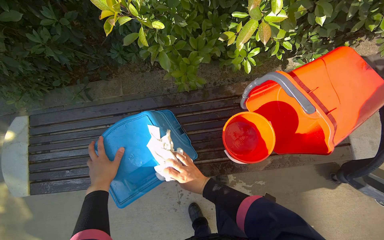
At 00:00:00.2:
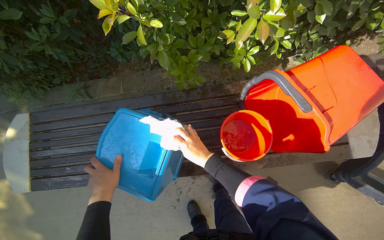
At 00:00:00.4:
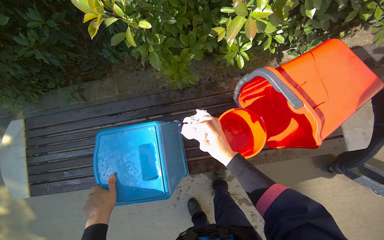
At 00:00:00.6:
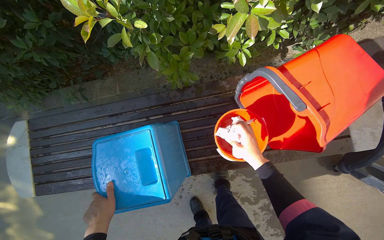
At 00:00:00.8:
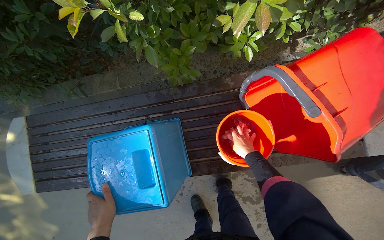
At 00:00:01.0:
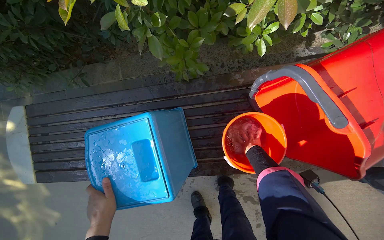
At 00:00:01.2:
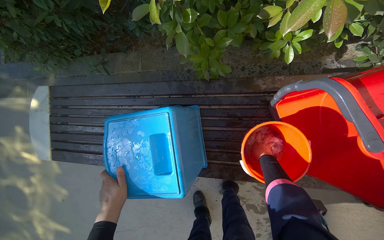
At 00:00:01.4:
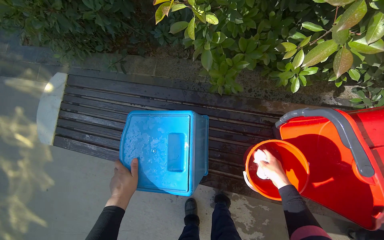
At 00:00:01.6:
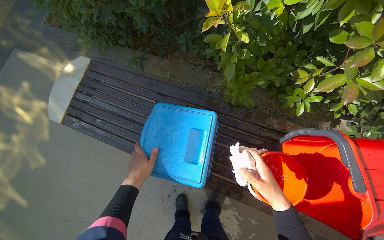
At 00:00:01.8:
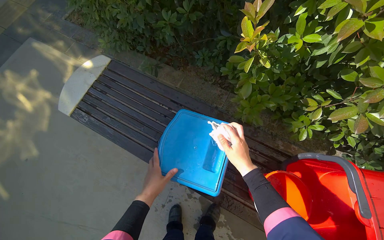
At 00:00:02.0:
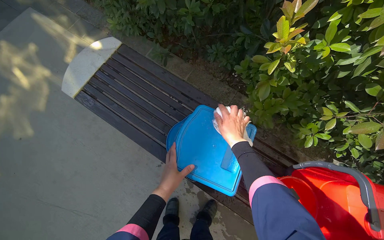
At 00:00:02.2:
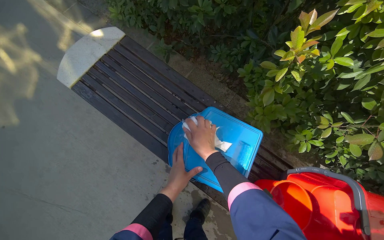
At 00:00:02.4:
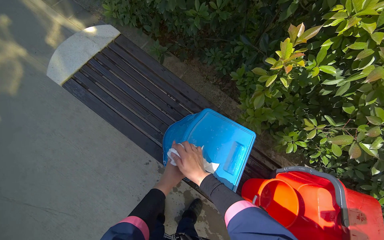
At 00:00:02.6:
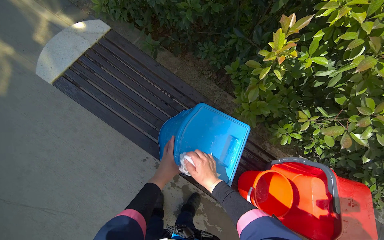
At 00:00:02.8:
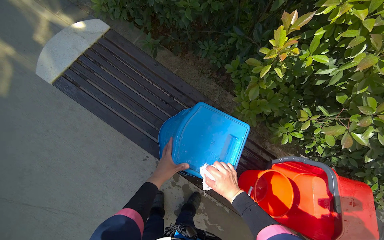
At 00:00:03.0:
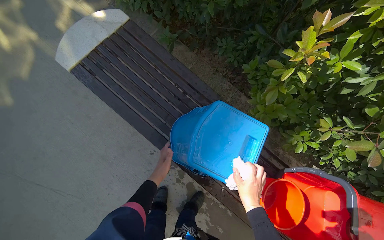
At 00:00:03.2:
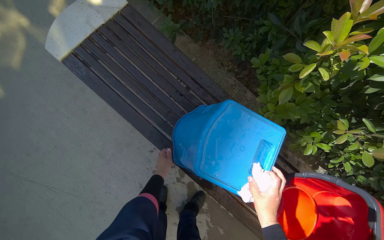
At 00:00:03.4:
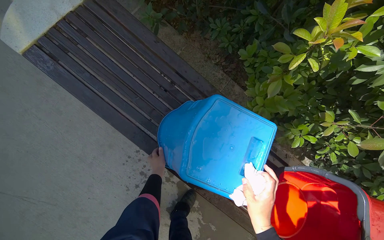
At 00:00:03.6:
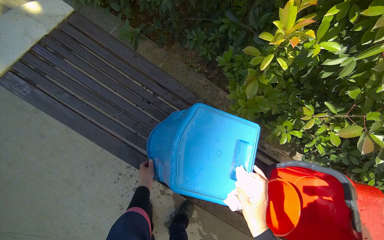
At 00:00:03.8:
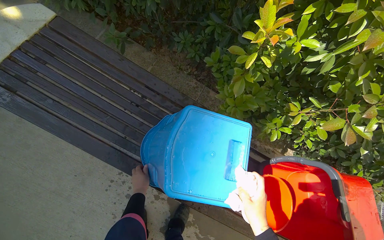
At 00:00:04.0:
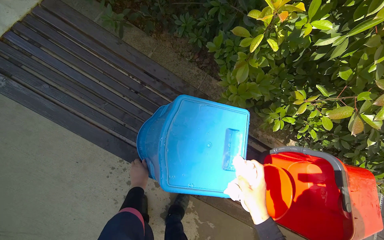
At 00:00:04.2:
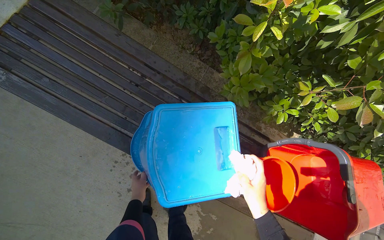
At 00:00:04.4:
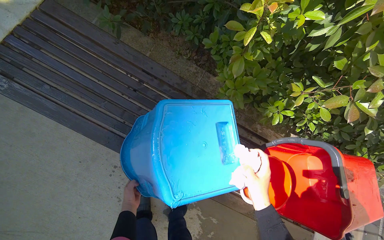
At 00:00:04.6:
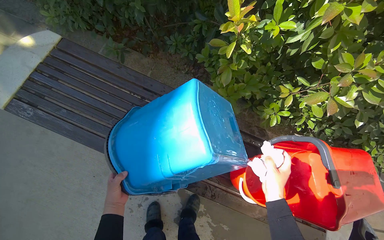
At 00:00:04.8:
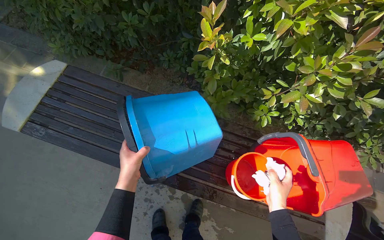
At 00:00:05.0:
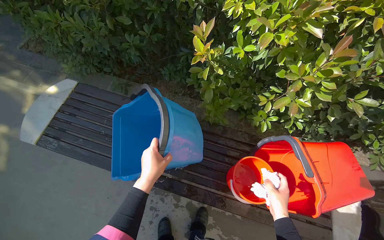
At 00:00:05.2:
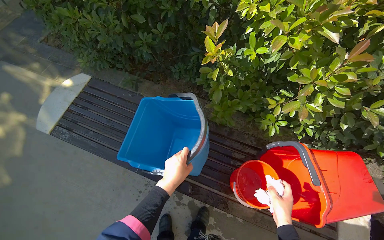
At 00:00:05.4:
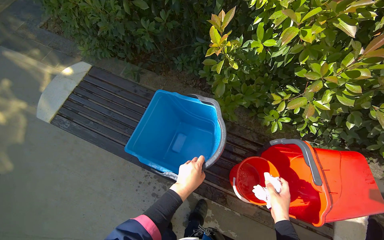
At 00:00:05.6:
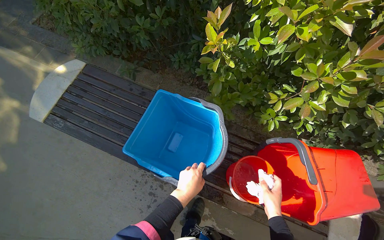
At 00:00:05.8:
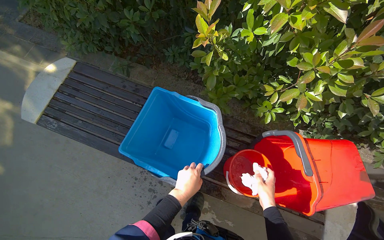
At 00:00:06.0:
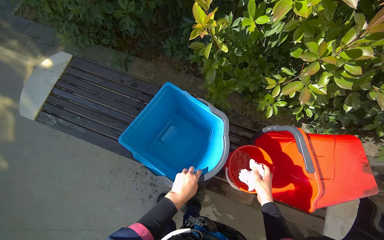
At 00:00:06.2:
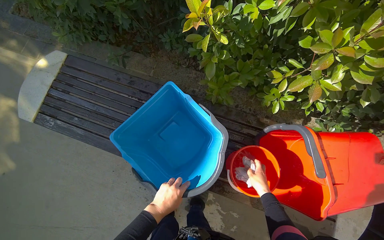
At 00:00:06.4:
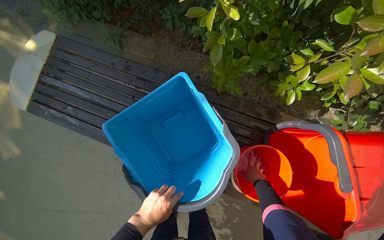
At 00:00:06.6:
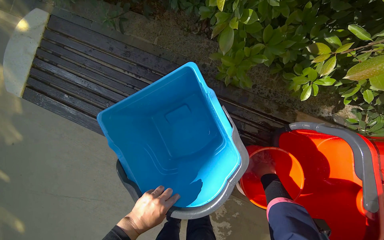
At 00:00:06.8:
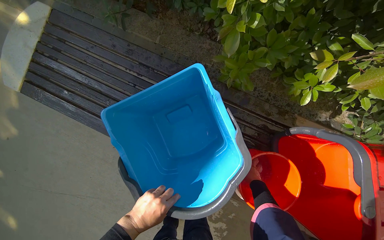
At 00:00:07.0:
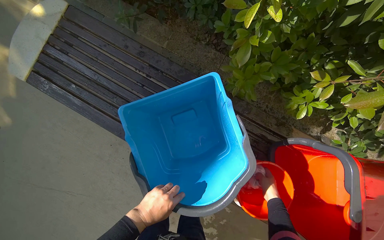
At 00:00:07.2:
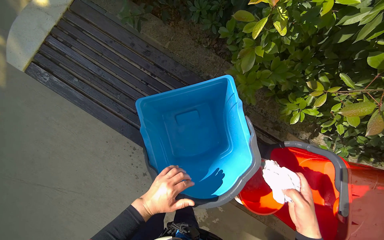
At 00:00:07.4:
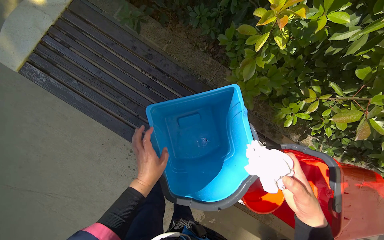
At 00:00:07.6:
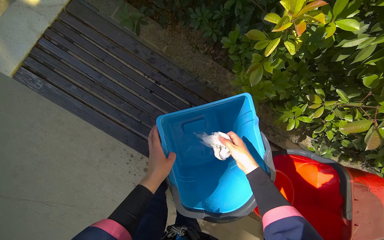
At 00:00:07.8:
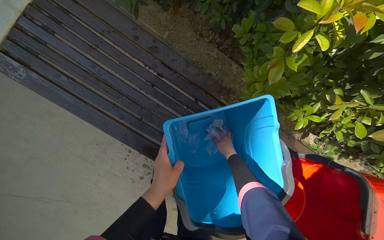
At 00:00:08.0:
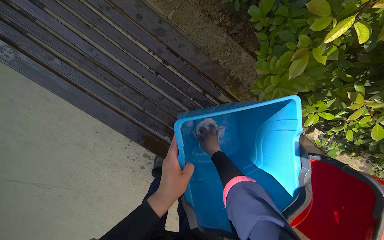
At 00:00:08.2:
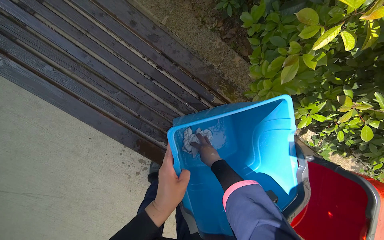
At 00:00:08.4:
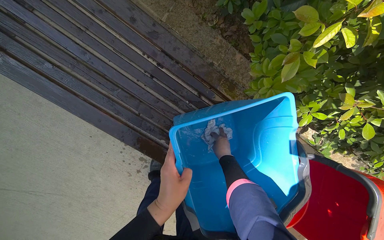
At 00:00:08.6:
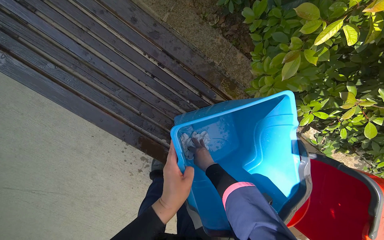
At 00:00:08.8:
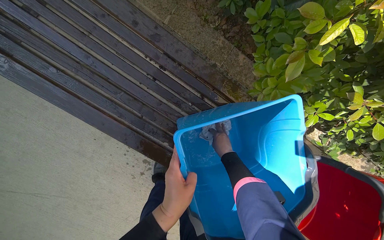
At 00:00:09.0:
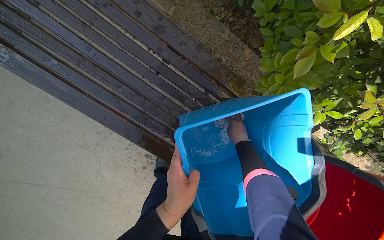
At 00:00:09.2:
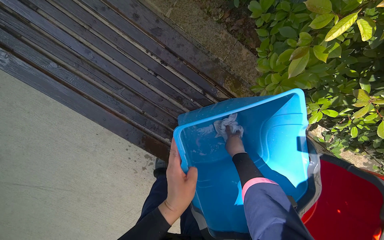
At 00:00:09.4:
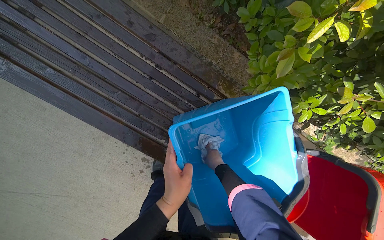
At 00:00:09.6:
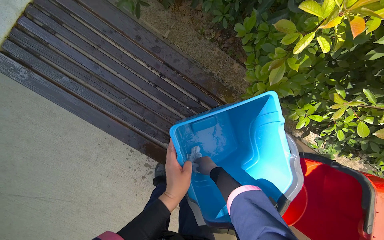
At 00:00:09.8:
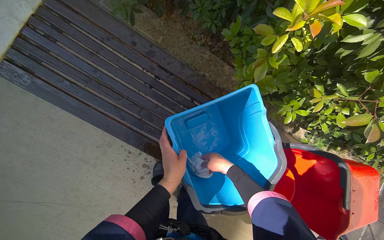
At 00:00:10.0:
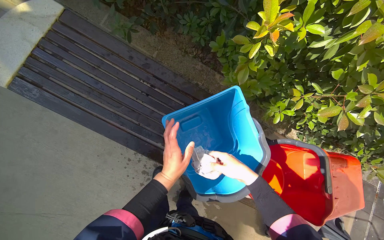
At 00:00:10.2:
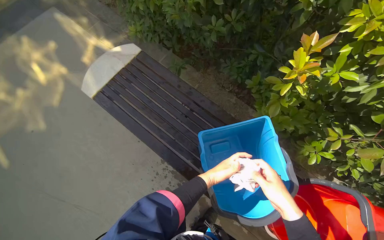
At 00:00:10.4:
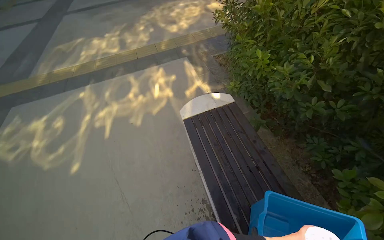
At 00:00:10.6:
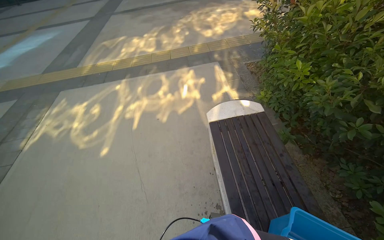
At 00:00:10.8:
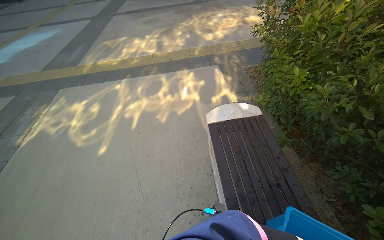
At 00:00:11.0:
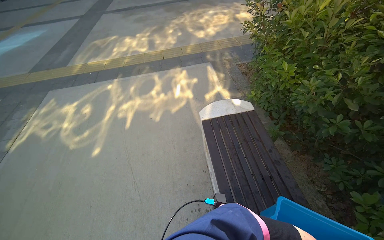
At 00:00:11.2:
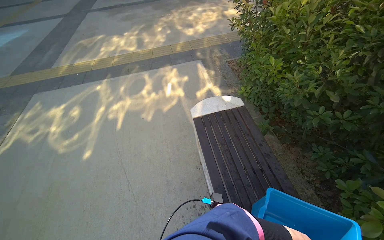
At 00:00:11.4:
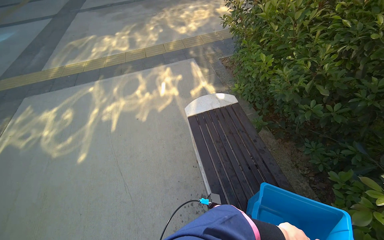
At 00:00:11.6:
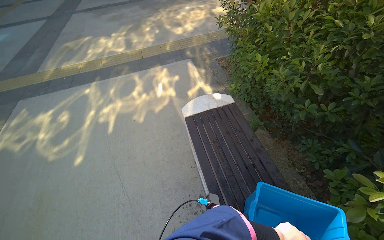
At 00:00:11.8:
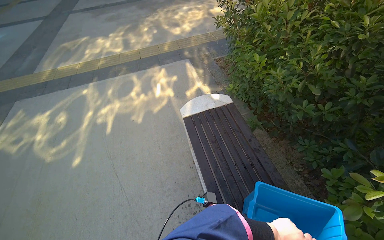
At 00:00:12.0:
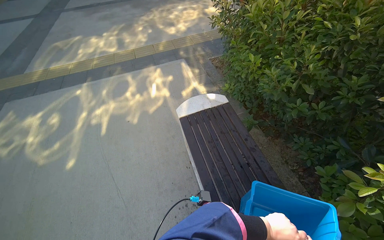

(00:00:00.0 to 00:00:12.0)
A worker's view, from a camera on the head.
Job: preparing cleaning supplies.
The whole recording: Wiping buckets. The worker wipes the red and blue buckets with a white cloth.
00:00:00.0 - 00:00:01.6: Everything in view rotates approximately 30 degrees clockwise.
00:00:01.6 - 00:00:03.0: The left hand moves farther from the camera, roughly 10 cm; the right hand reaches approximately 35 cm to the left, then returns.
00:00:03.0 - 00:00:04.4: The left hand moves down the picture, roughly 10 cm.
00:00:04.4 - 00:00:06.0: The right hand moves to the right, approximately 15 cm; the left hand is displaced nearer to the camera, to the right and up the picture by approximately 35 cm.
00:00:06.0 - 00:00:07.6: The right hand moves nearer and farther over about 30 cm, changing direction 2 times, while the left hand shifts some 20 cm to the left and up the picture.
00:00:07.6 - 00:00:09.0: The right hand goes some 20 cm farther from the camera and up the picture.
00:00:09.0 - 00:00:10.4: The camera is carried approximately 50 cm. The wearer's head swings approximately 40 degrees to the left. The view tips upward by about 40 degrees.

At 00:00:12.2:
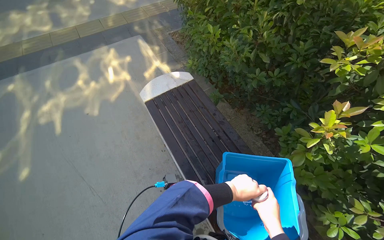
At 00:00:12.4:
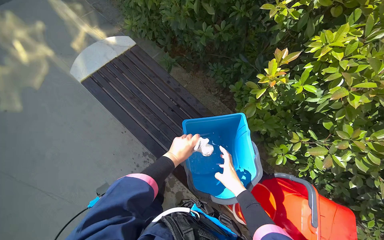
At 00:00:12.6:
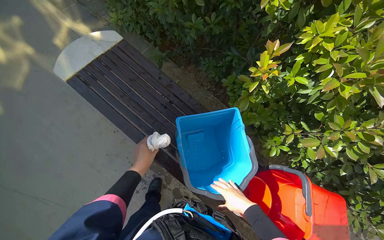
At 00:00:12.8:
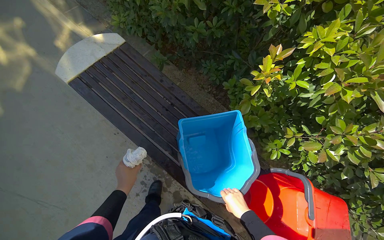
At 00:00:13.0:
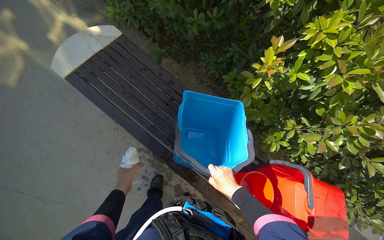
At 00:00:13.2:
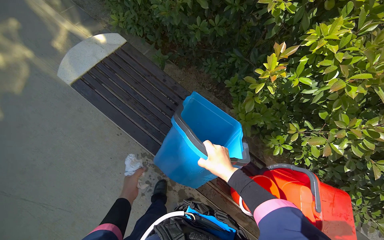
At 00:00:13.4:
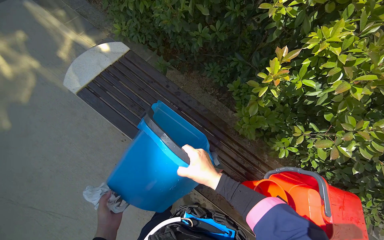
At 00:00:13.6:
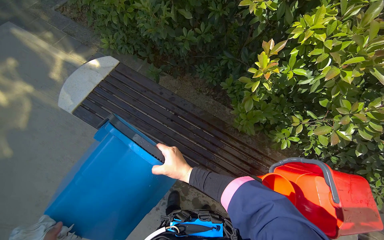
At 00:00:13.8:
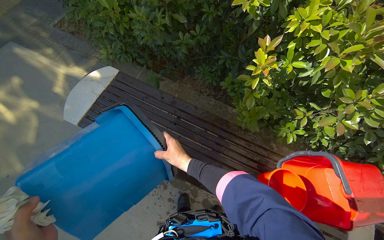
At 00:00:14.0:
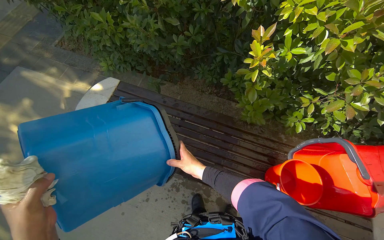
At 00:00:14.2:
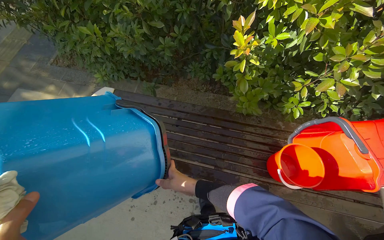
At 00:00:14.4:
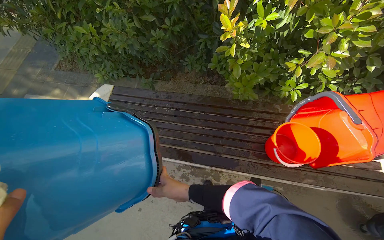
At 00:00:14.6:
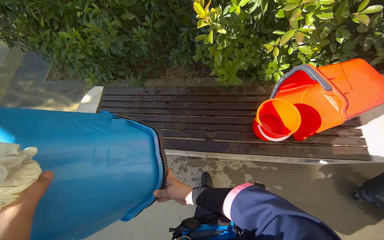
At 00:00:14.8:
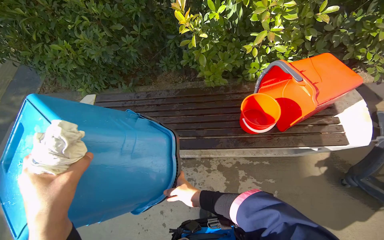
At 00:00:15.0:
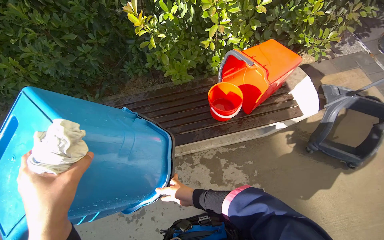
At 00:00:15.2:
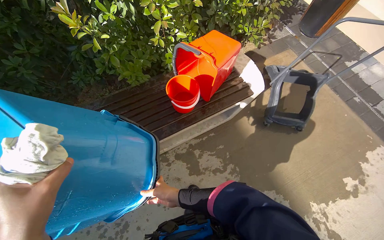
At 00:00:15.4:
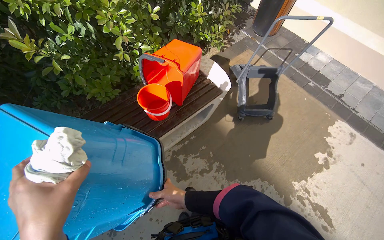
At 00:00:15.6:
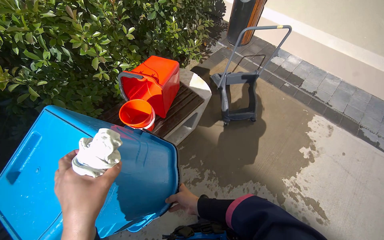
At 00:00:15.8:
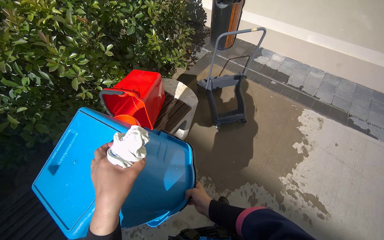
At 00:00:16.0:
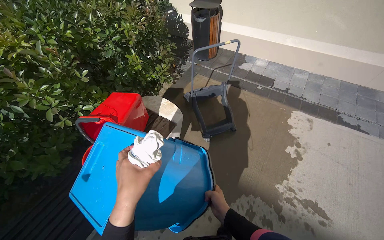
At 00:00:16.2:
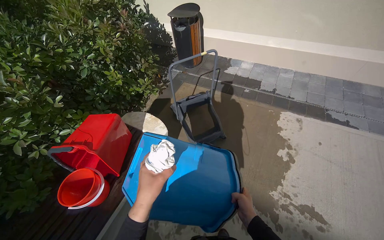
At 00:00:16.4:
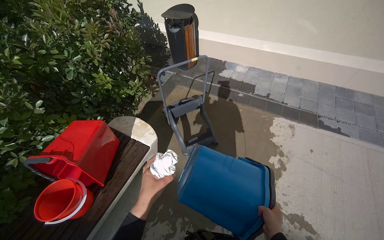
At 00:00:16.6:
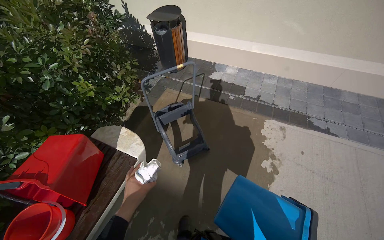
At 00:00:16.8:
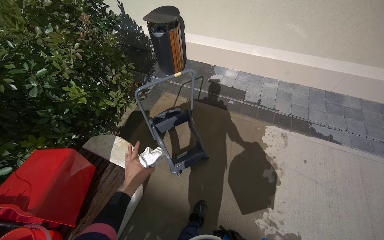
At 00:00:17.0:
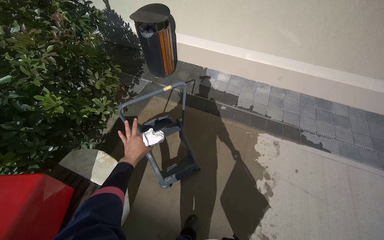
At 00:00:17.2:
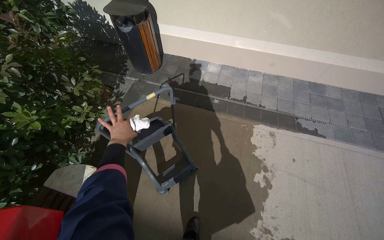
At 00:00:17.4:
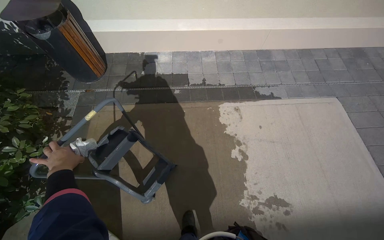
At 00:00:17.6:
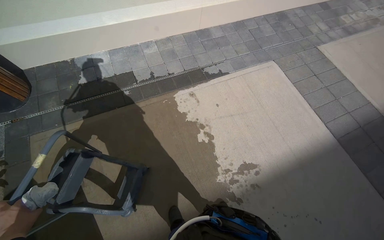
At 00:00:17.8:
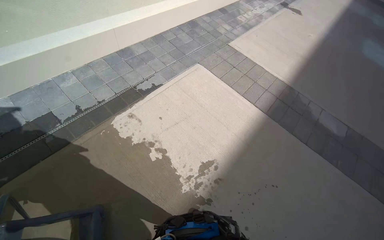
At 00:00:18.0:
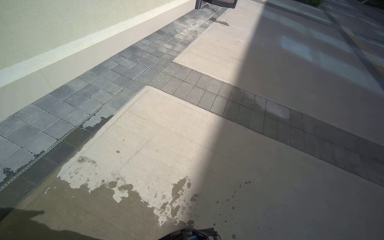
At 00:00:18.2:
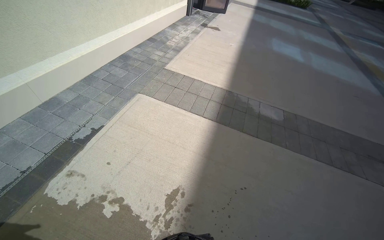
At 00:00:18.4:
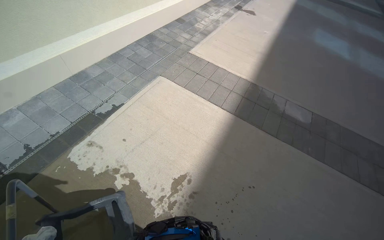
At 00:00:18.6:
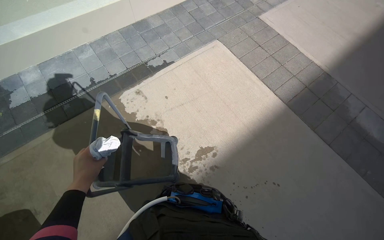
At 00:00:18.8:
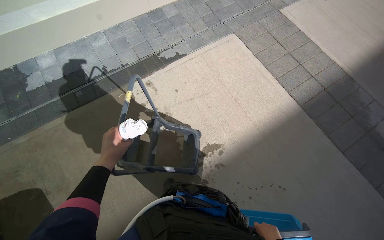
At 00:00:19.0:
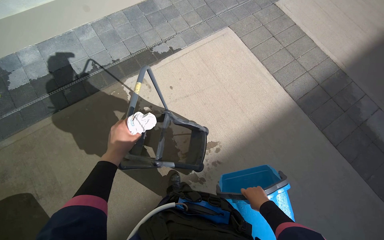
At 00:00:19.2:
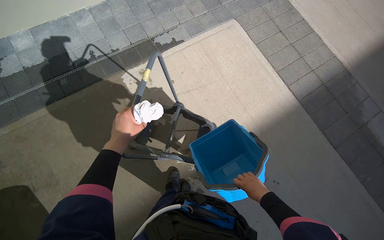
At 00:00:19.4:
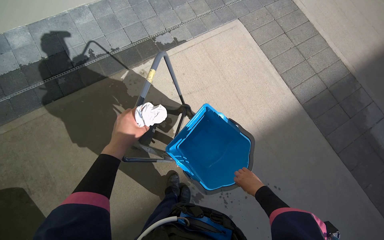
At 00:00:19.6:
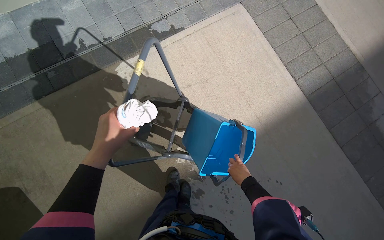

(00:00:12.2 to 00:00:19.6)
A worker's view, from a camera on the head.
Job: preparing cleaning supplies.
The whole recording: Wiping buckets. The worker wipes the red and blue buckets with a white cloth.
00:00:12.2 - 00:00:13.6: The head rotates approximately 35 degrees to the right. The camera pitches downward, by roughly 15 degrees.
00:00:13.6 - 00:00:15.2: The head travels roughly 50 cm. The wearer looks roughly 55 degrees further to the right.
00:00:15.2 - 00:00:16.6: The camera travels about 60 cm. The wearer looks some 40 degrees further to the right. The camera pitches upward, by some 15 degrees.
00:00:16.6 - 00:00:18.2: The camera travels approximately 50 cm. The wearer looks roughly 95 degrees further to the right.
00:00:18.2 - 00:00:19.6: The wearer looks roughly 35 degrees further to the left. The view tilts approximately 25 degrees downward.
